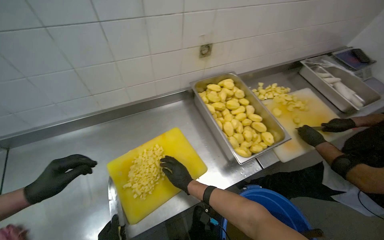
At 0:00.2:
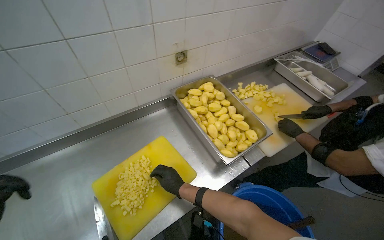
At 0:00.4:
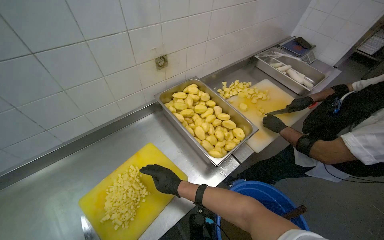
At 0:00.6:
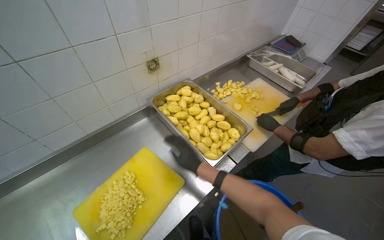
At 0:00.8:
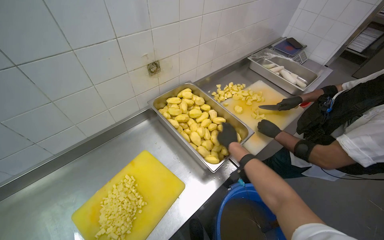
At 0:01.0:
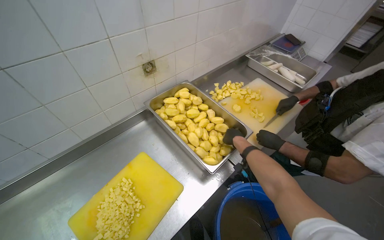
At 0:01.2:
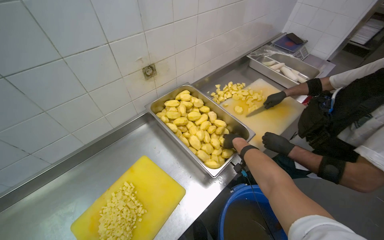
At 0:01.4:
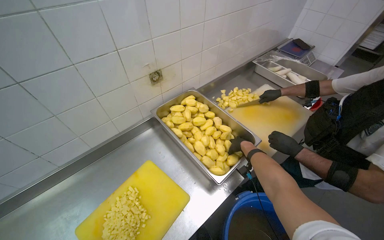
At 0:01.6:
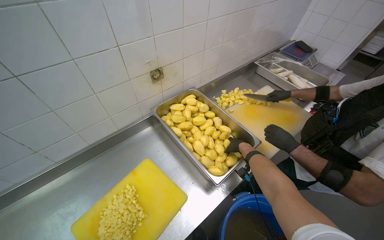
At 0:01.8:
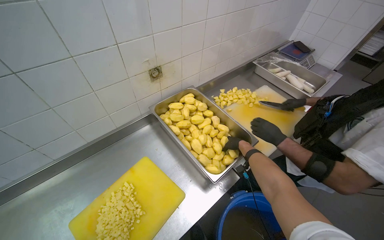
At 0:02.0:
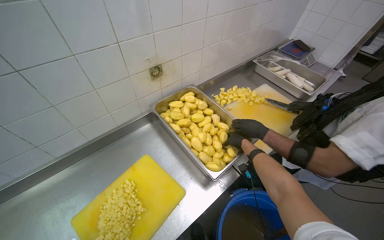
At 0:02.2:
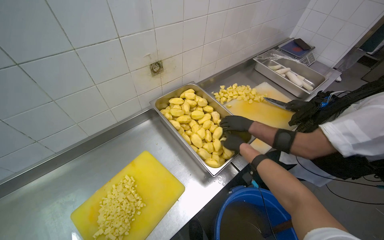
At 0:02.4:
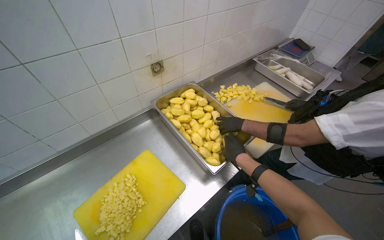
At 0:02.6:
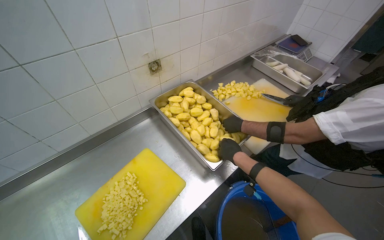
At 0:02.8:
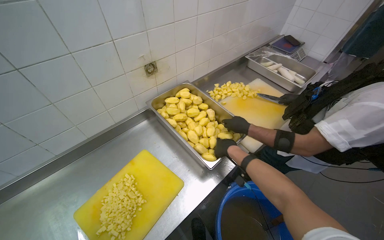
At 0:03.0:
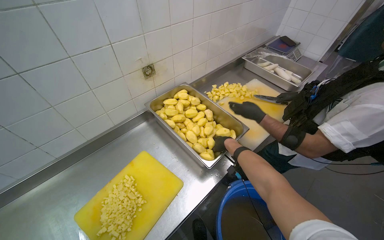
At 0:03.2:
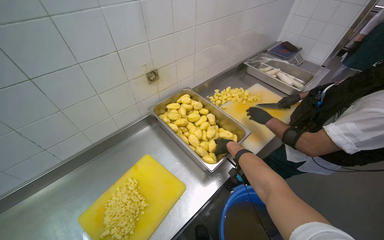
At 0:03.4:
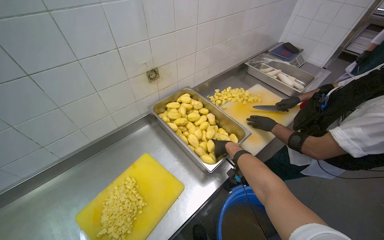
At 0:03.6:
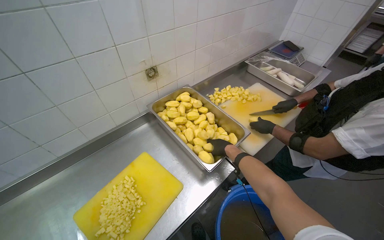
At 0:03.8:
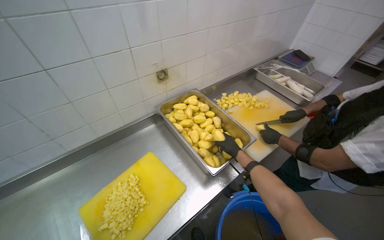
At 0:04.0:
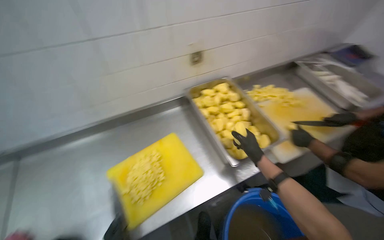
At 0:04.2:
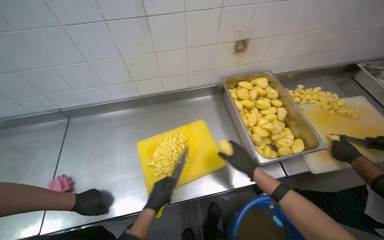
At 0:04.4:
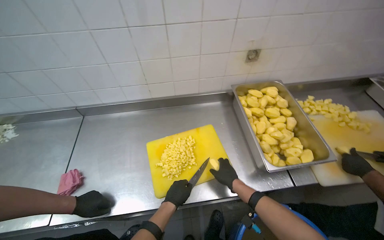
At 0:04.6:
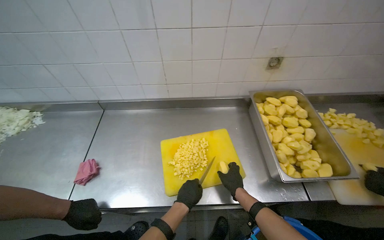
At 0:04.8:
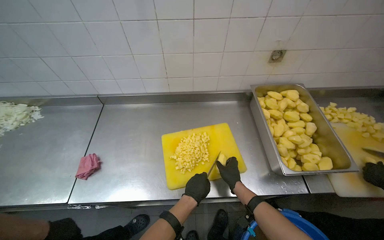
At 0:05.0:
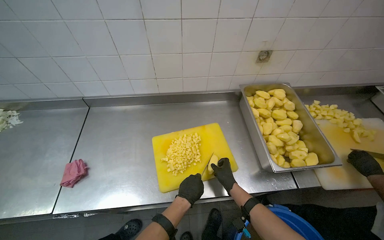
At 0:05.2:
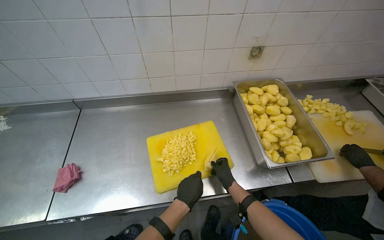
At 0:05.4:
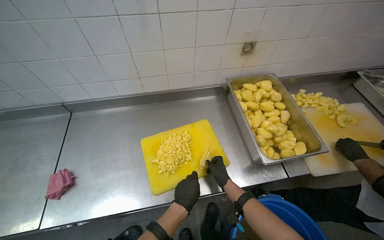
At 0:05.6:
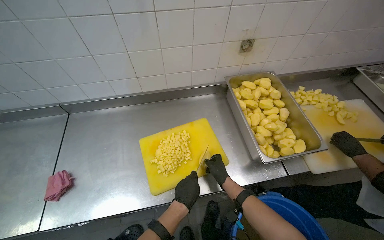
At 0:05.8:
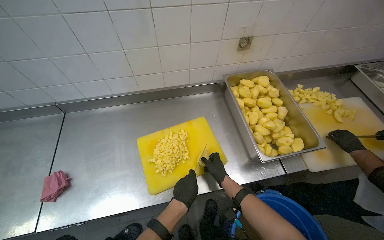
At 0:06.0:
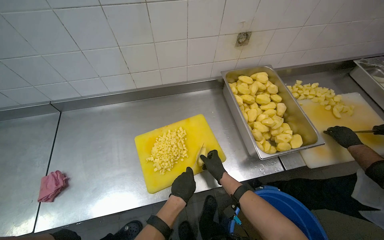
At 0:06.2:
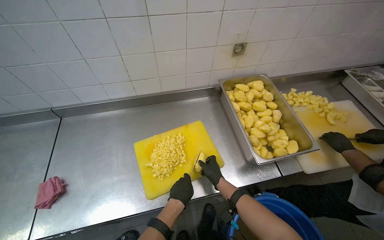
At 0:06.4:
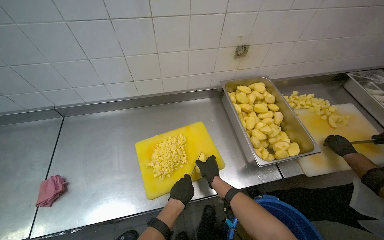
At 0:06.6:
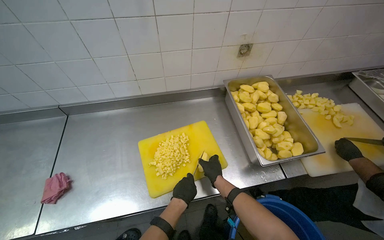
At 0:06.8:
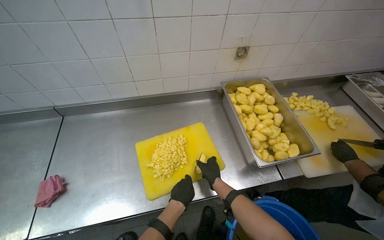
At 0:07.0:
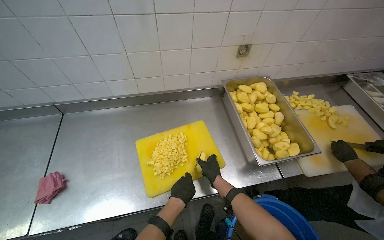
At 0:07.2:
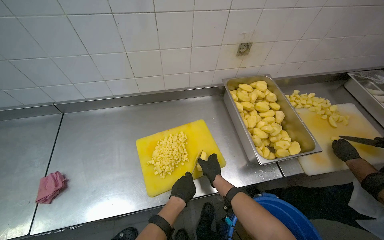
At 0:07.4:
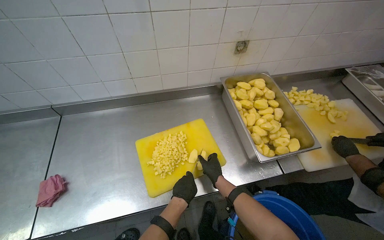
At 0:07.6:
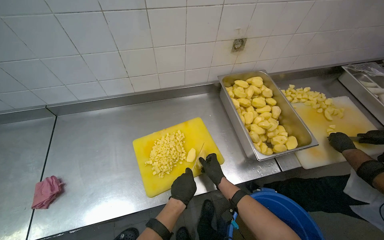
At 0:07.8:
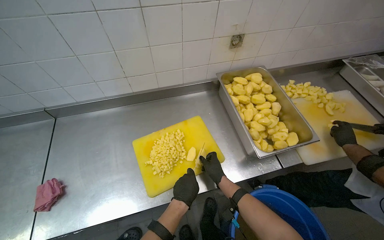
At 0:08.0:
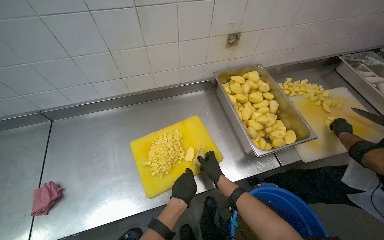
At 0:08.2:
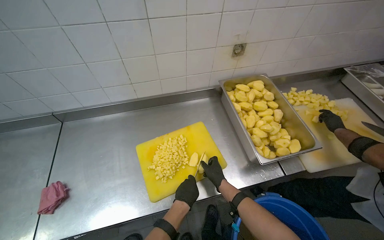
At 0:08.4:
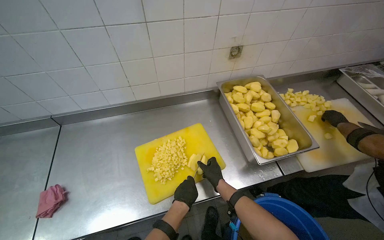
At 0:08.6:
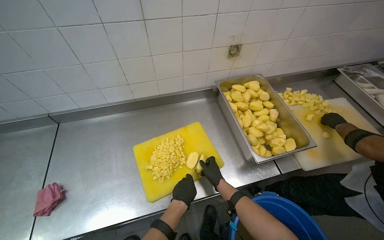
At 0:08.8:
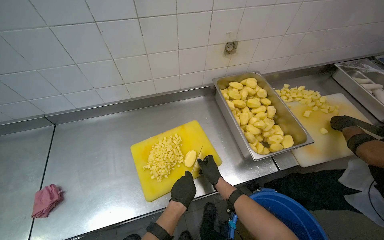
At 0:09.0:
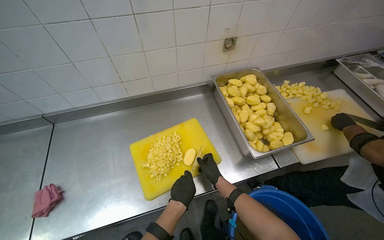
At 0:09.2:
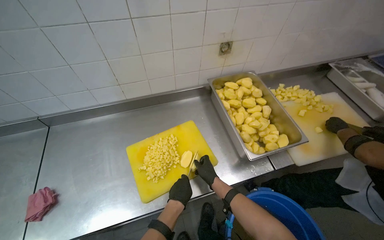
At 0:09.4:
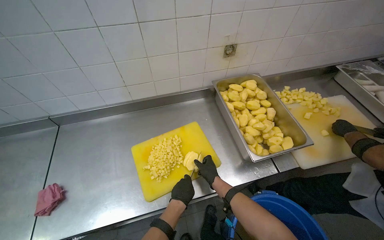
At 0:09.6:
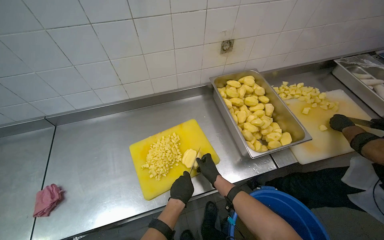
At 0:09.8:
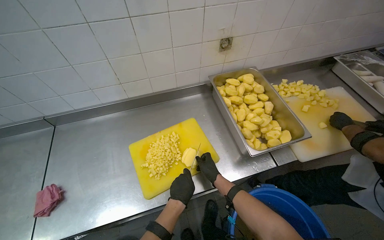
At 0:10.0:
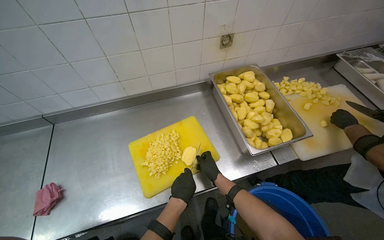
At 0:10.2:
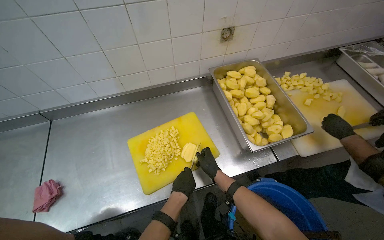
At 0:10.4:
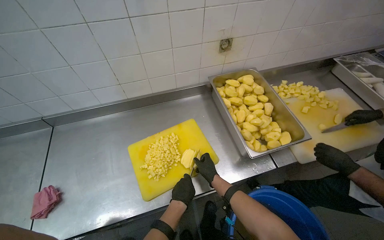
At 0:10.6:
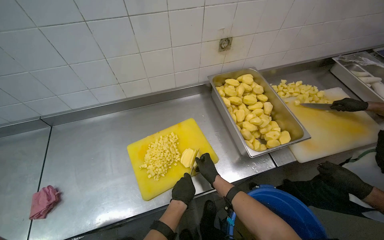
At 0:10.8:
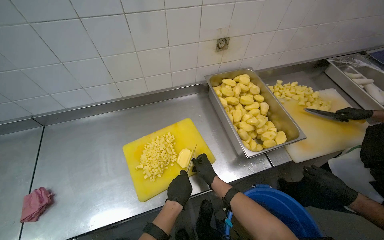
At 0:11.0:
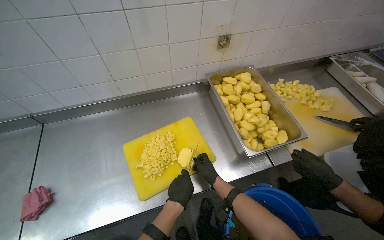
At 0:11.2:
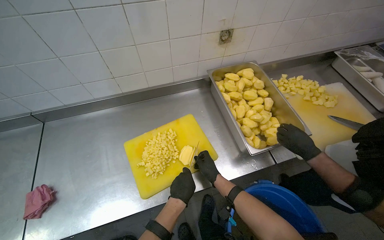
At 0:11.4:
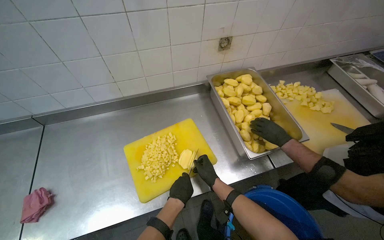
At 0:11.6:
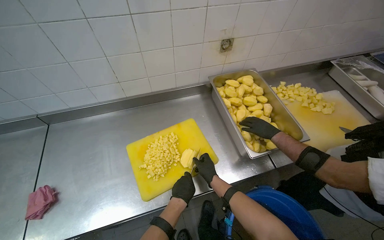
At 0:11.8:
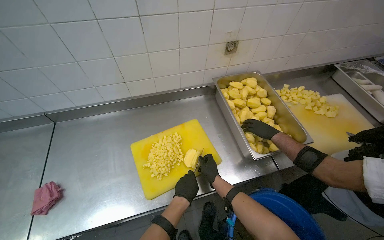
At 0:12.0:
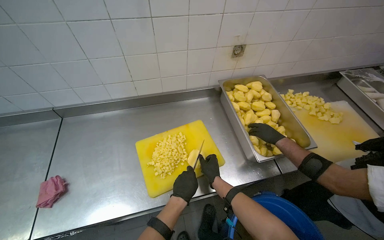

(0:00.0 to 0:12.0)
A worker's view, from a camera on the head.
Job: preparing food.
The whole recording: Chopping potatoes into cubes. The worker chops peeled potatoes into small cubes on a yellow cutting board.
0:00.0 - 0:01.6: The right hand moves to the right, up the picture and farther from the camera, about 40 cm.
0:01.6 - 0:03.0: The right hand moves nearer to the camera, about 15 cm.
0:03.0 - 0:04.4: The head turns to the left by approximately 35 degrees.
0:04.4 - 0:06.0: The right hand moves farther from the camera, approximately 10 cm.
0:06.0 - 0:12.0: The hands make small movements and keep their place.

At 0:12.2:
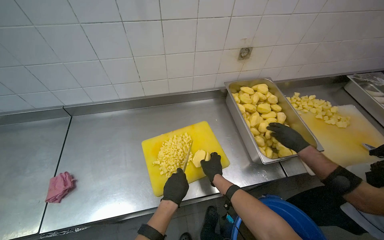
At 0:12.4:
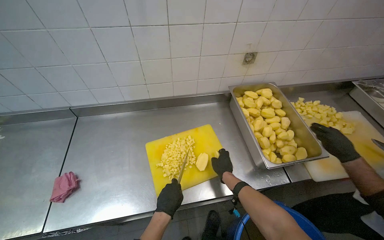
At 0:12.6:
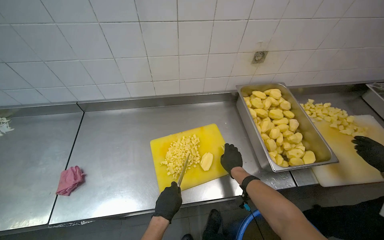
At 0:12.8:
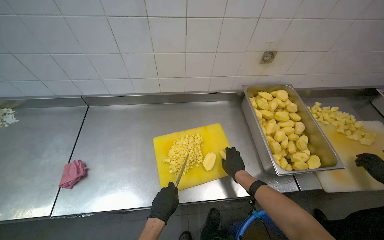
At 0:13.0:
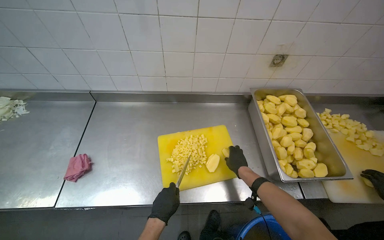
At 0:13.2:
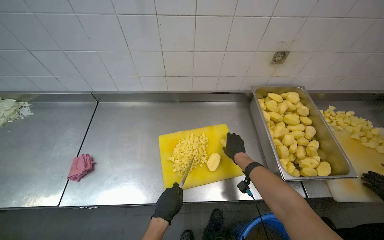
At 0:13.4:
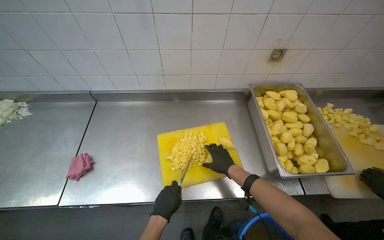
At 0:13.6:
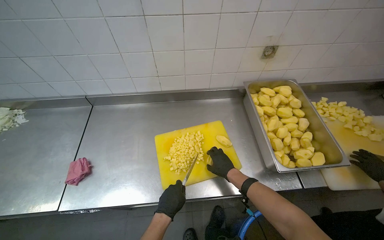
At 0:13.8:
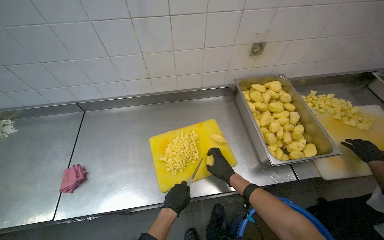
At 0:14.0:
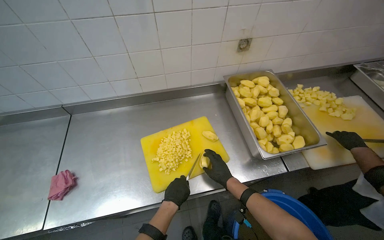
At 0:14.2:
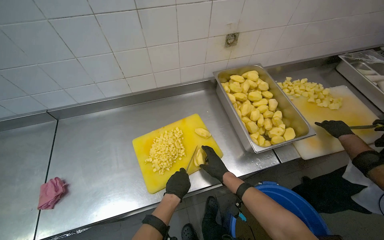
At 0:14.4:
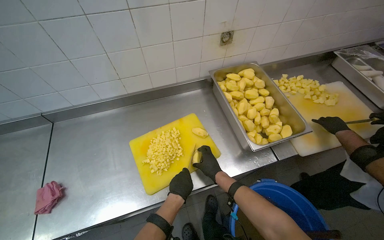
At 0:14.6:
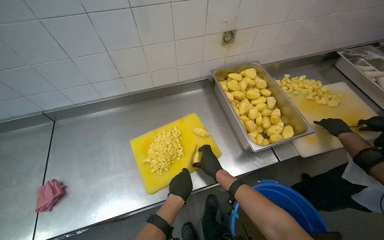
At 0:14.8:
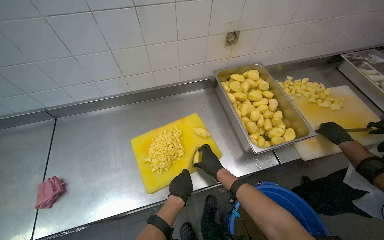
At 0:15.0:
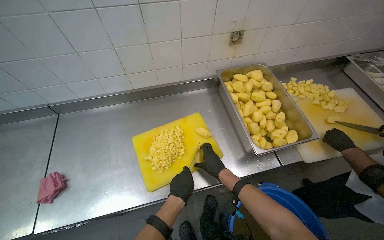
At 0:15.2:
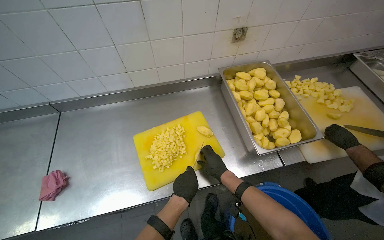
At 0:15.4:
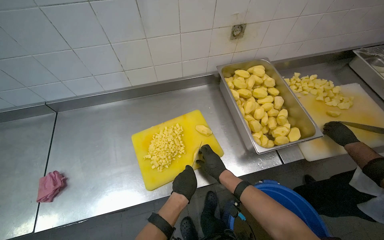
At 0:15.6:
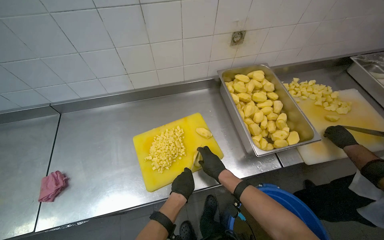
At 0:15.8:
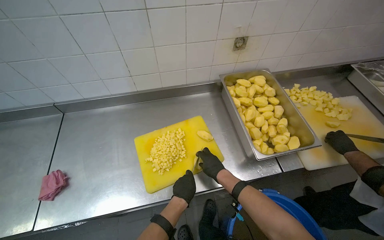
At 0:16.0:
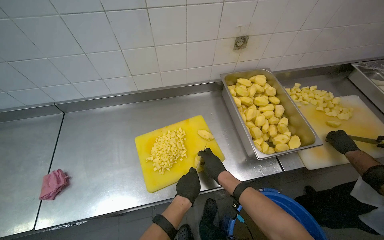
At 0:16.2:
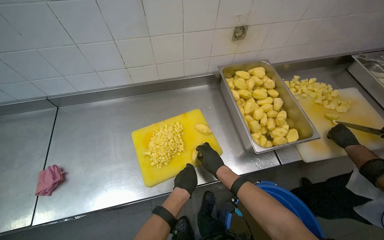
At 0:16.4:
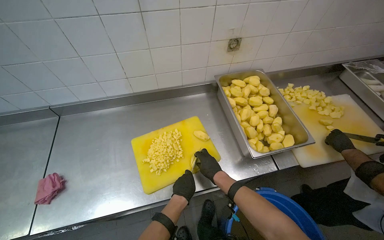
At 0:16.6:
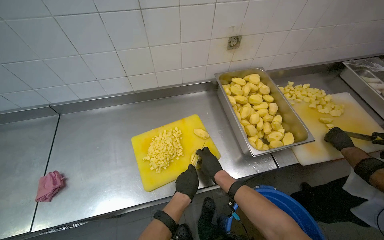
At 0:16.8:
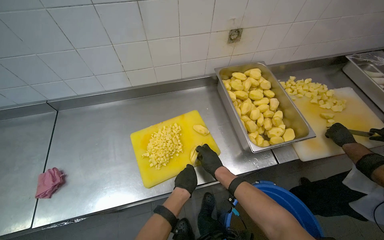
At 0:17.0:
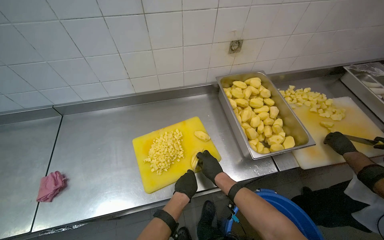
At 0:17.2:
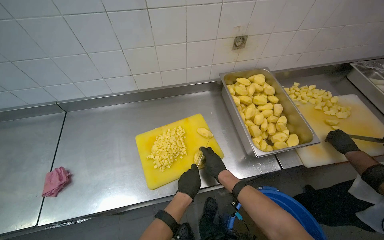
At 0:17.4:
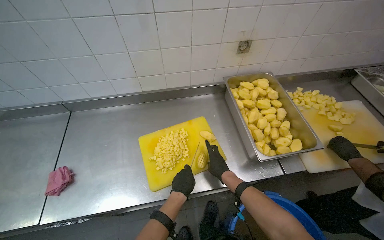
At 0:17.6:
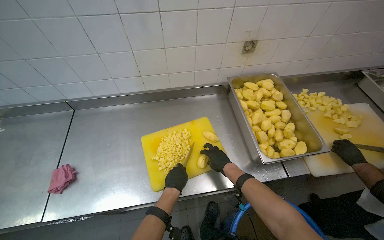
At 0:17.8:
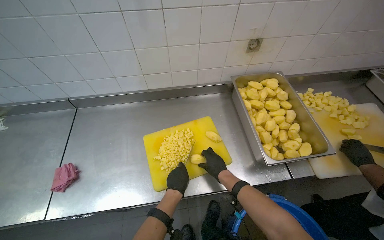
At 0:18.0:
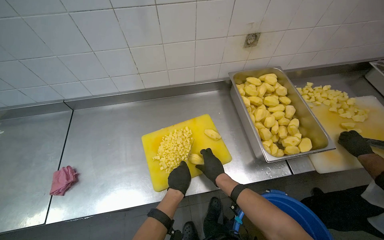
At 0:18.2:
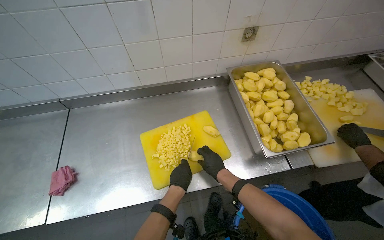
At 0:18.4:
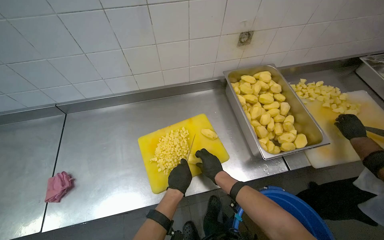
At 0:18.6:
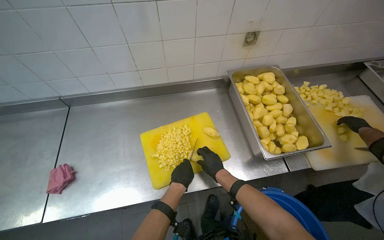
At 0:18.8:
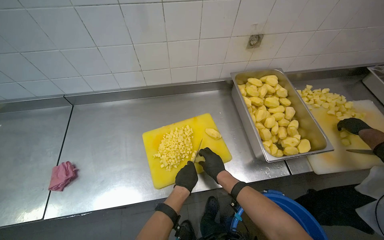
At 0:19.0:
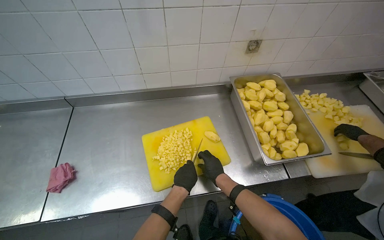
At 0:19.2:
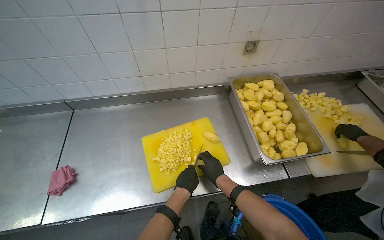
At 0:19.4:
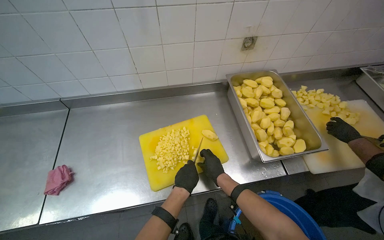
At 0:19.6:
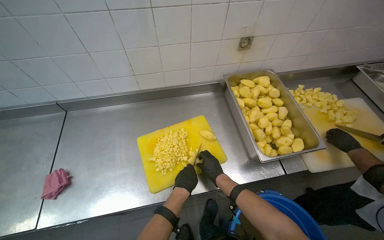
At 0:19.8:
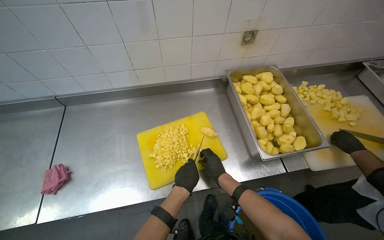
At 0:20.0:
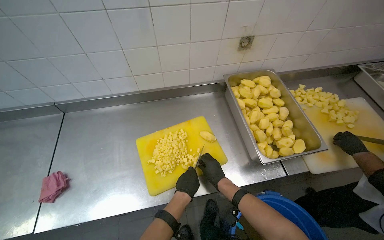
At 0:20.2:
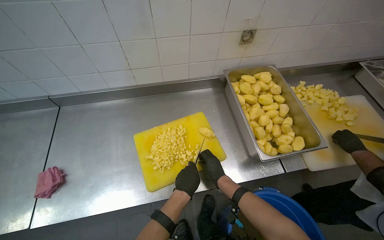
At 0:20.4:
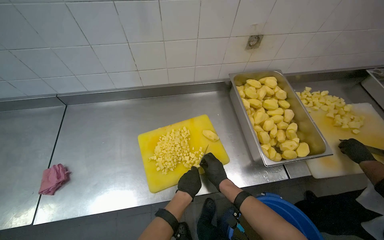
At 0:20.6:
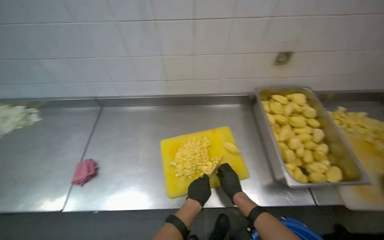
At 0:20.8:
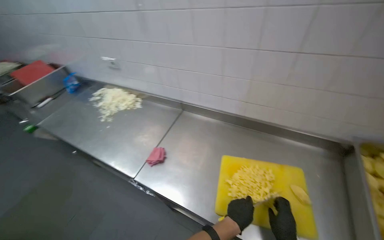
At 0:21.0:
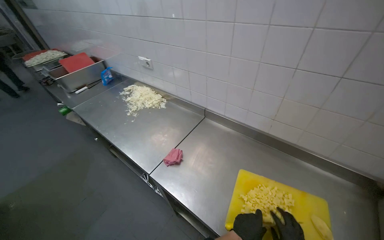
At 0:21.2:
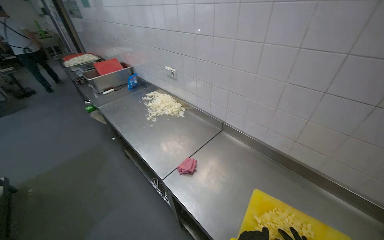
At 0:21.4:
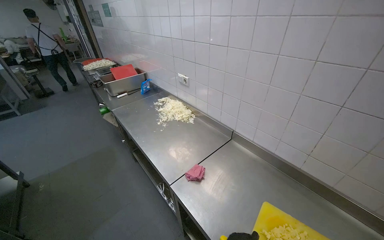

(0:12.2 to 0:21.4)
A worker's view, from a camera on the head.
Job: preparing food.
The whole recording: Chopping potatoes into cubes. The worker chops peeled potatoes into small cubes on a yellow cutting board.
0:13.8 - 0:15.2: The hands are busy where they are.
0:15.2 - 0:19.8: The hands are busy where they are.
0:19.8 - 0:21.4: The head rotates about 60 degrees to the left. The view tilts approximately 20 degrees upward.
